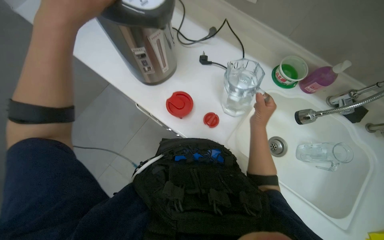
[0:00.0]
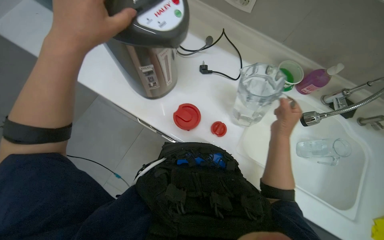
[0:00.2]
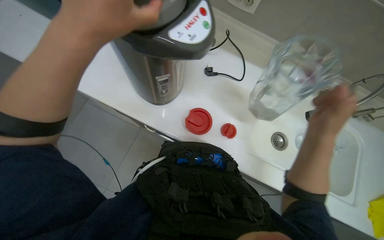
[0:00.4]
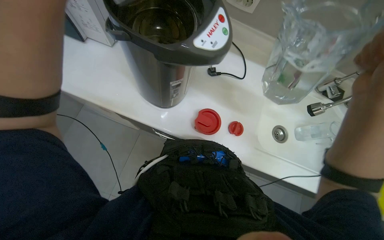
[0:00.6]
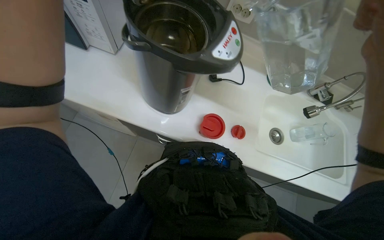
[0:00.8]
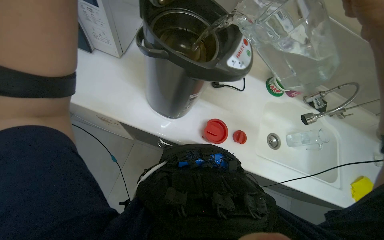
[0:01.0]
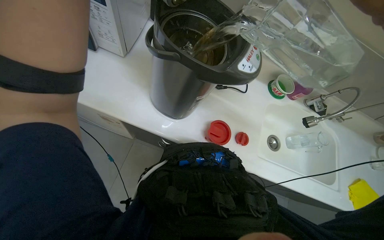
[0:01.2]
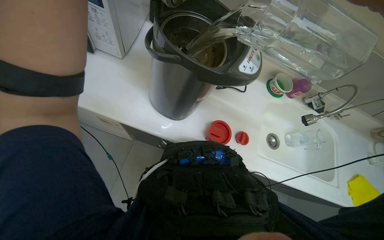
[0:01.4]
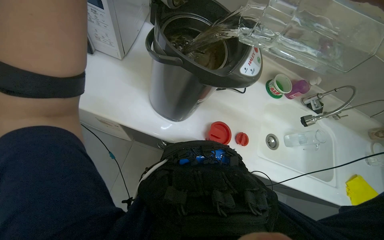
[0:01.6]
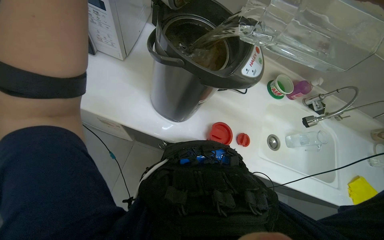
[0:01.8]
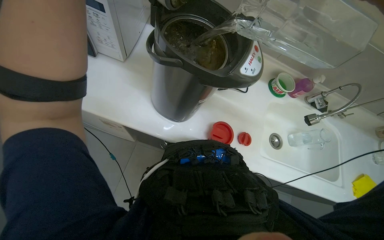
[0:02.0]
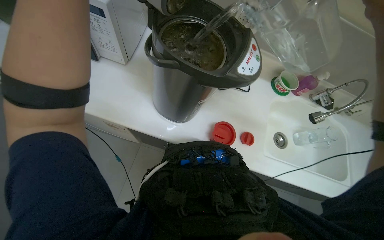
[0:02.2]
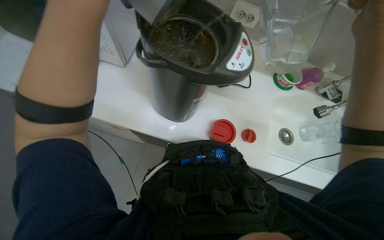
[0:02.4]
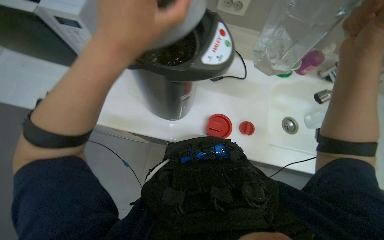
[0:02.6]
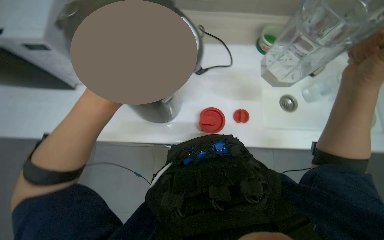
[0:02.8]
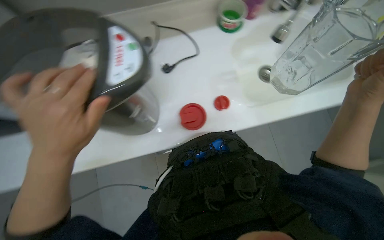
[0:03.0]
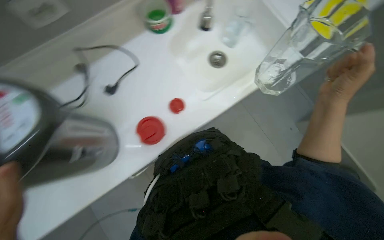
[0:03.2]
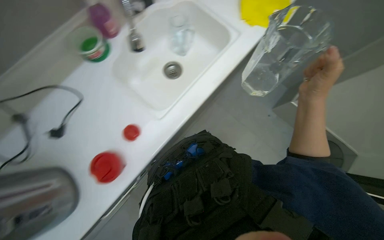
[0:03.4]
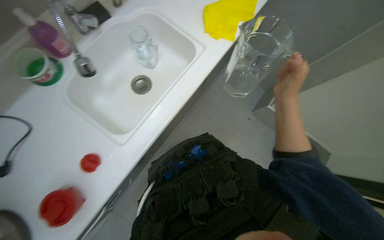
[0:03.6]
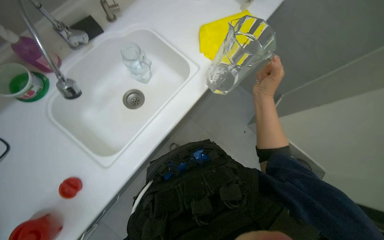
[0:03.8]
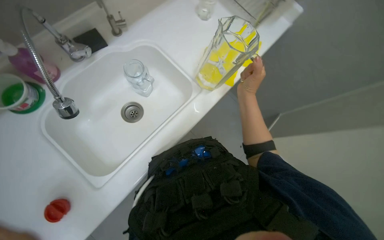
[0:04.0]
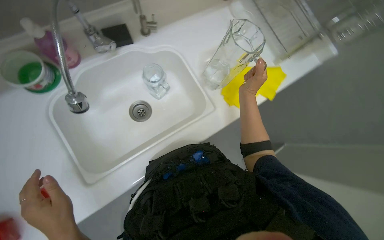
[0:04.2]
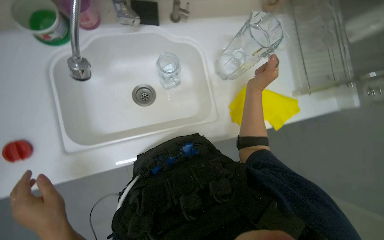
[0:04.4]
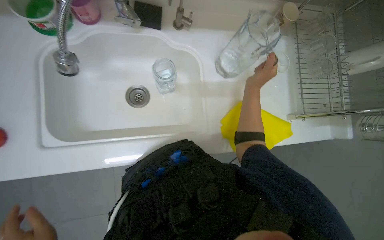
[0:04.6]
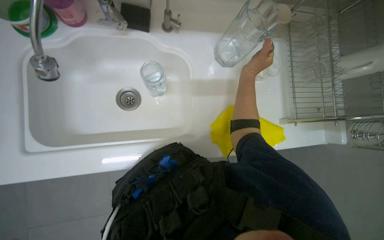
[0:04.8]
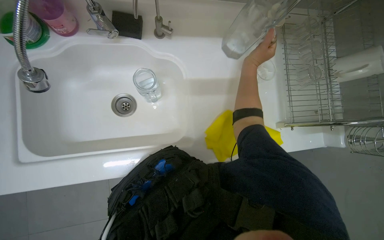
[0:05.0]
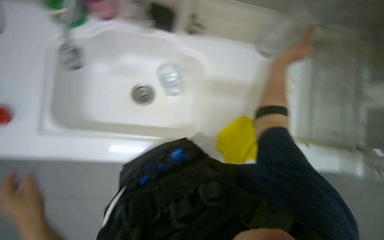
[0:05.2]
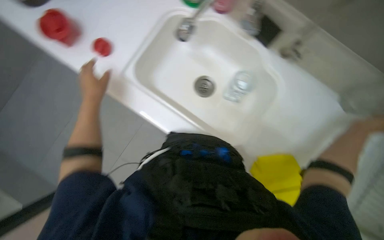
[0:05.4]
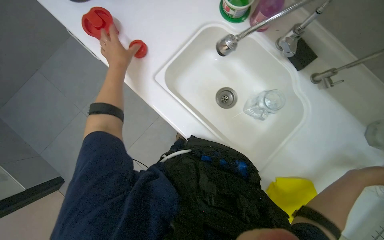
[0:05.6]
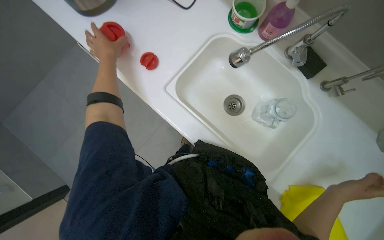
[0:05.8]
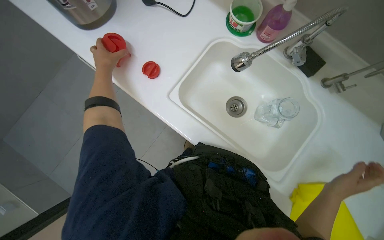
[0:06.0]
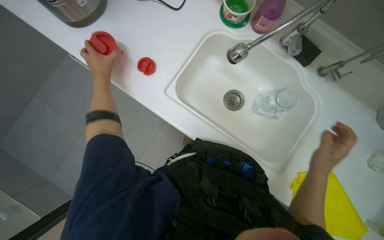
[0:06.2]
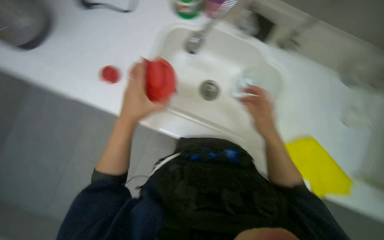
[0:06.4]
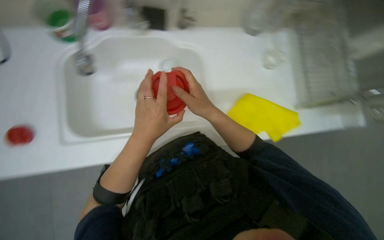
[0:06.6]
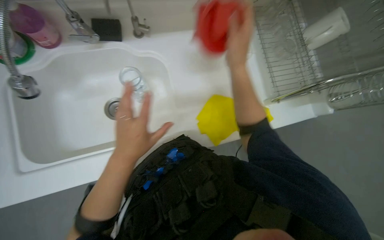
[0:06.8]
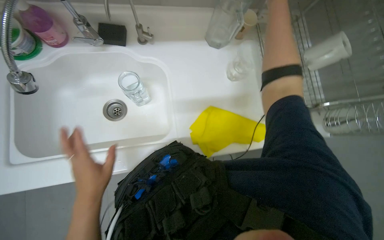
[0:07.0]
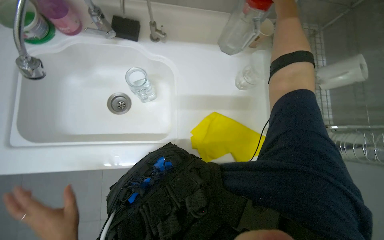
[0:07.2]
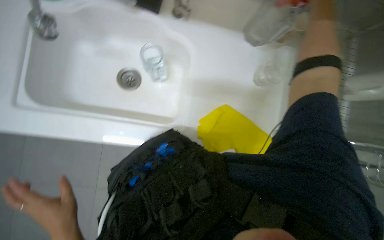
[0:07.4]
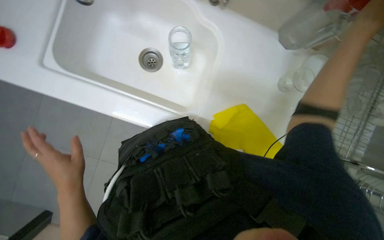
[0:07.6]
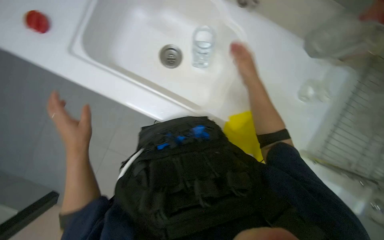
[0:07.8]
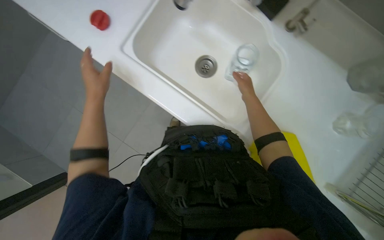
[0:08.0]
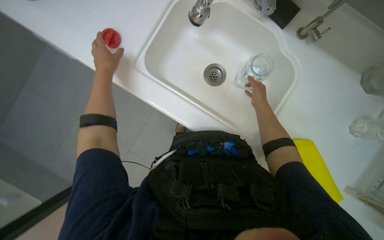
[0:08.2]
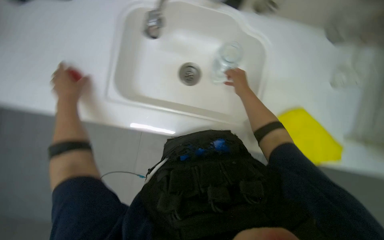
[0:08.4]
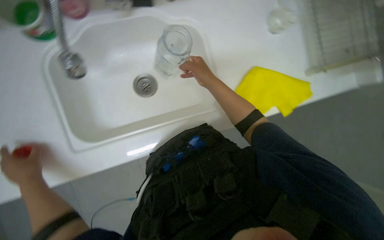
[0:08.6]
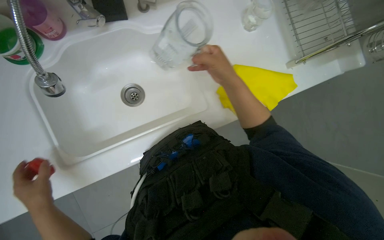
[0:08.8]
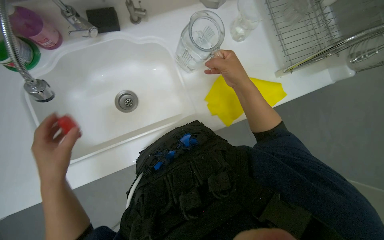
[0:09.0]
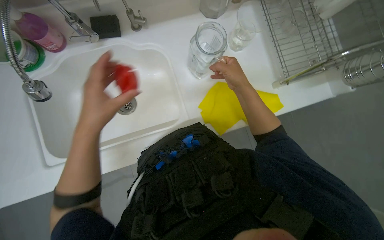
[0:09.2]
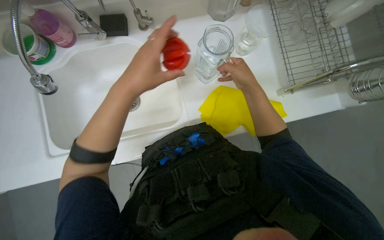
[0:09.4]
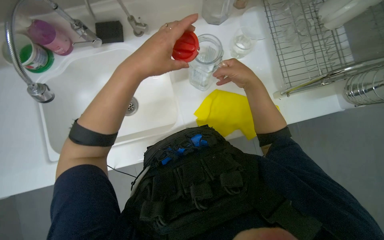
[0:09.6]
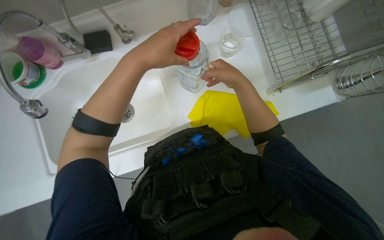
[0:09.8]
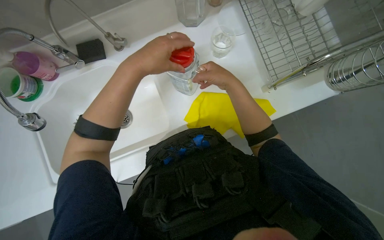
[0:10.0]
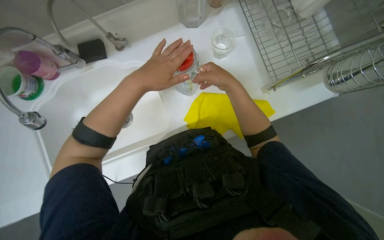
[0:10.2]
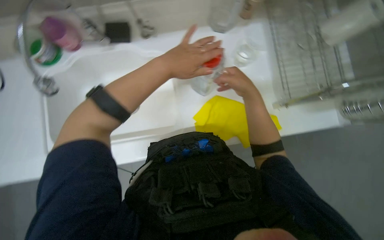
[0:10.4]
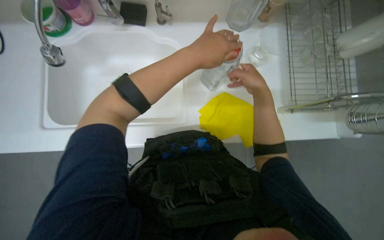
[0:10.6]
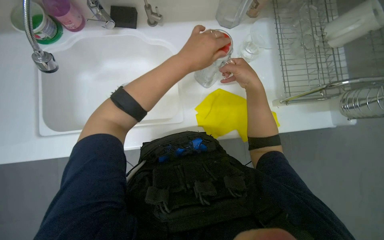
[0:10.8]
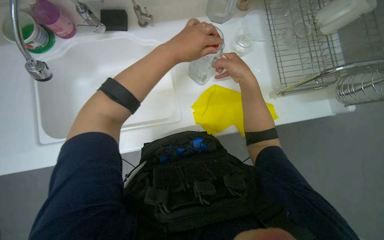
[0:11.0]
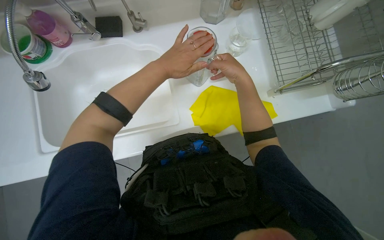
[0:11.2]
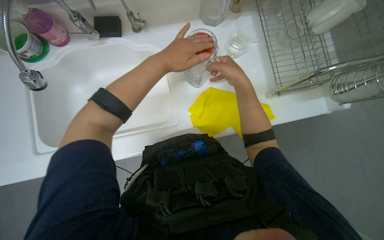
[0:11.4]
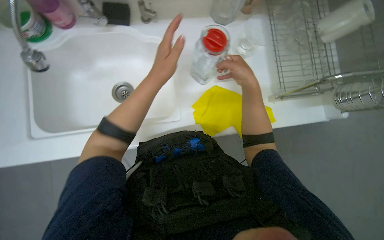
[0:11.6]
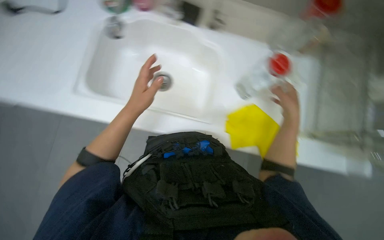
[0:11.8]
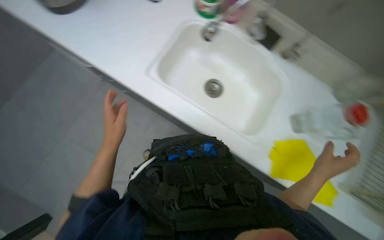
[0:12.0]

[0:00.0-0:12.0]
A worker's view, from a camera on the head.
Job: preparing food.
The whole recording: Preparing bottle at sink. The worker pours water into a thermal pot, fills two pitchers, places lids on them, and plugs in the thermal pot.
0:00.0 to 0:01.6: The wearer's head swings about 15 degrees to the right.
0:03.0 to 0:04.4: The scene turns about 30 degrees clockwise in the picture.
0:04.4 to 0:06.0: The head rotates some 65 degrees to the left.
0:07.6 to 0:09.0: The view tilts approximately 15 degrees upward.
0:09.0 to 0:10.4: The left hand travels up the picture and to the right by approximately 40 cm.
0:10.4 to 0:12.0: The right hand is displaced down the picture and to the right by approximately 25 cm; the left hand travels down the picture and to the left by about 35 cm.

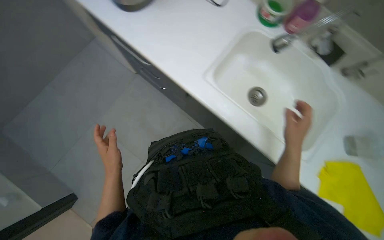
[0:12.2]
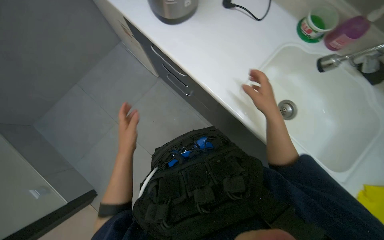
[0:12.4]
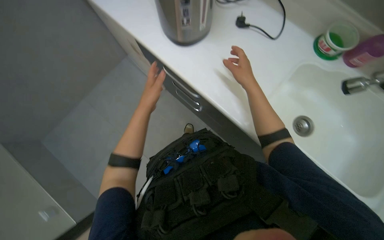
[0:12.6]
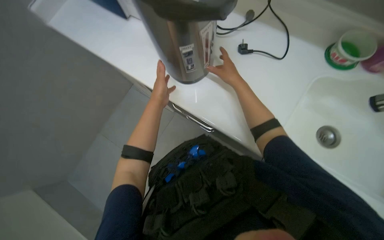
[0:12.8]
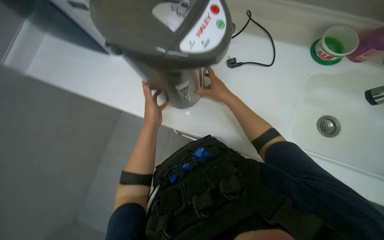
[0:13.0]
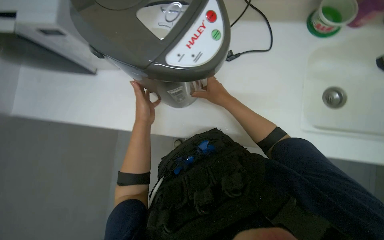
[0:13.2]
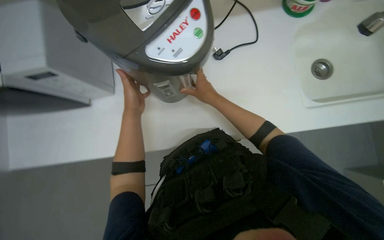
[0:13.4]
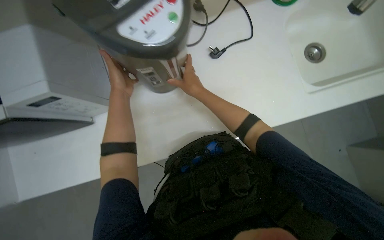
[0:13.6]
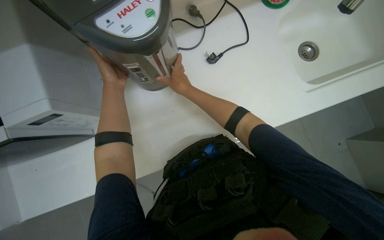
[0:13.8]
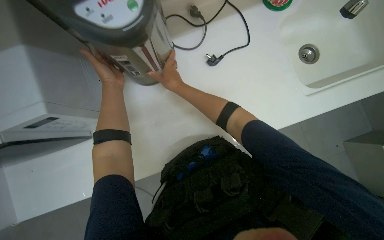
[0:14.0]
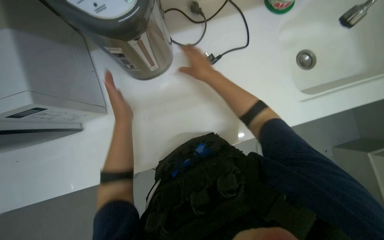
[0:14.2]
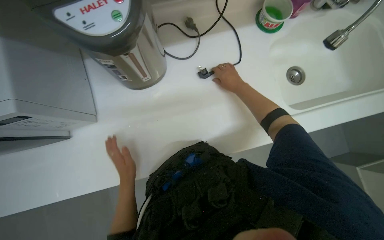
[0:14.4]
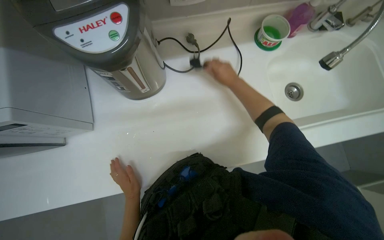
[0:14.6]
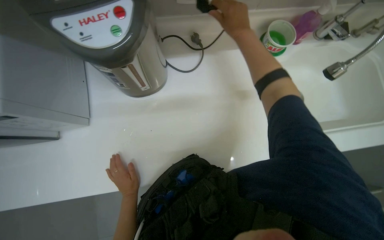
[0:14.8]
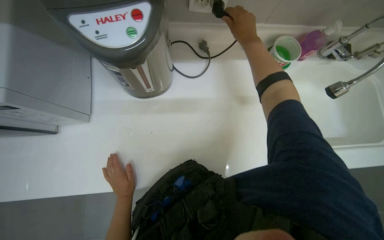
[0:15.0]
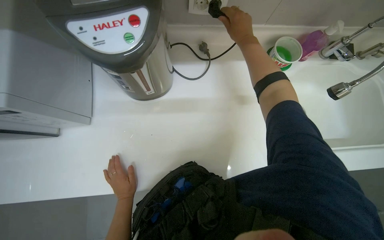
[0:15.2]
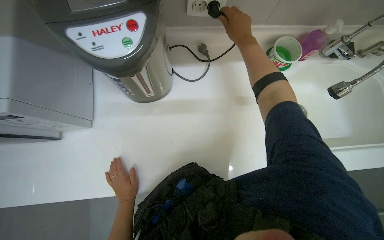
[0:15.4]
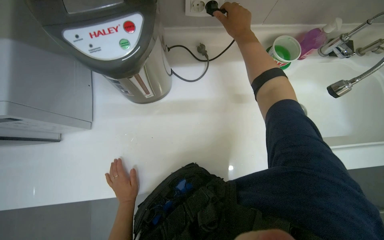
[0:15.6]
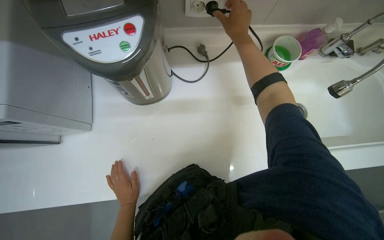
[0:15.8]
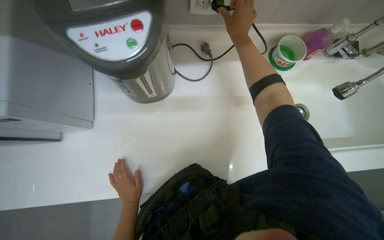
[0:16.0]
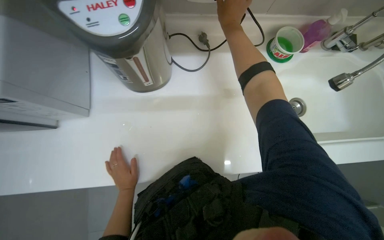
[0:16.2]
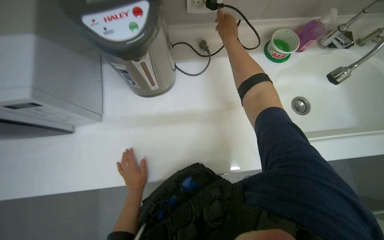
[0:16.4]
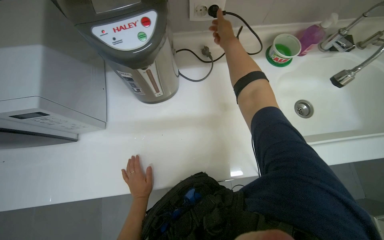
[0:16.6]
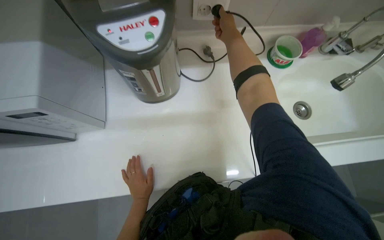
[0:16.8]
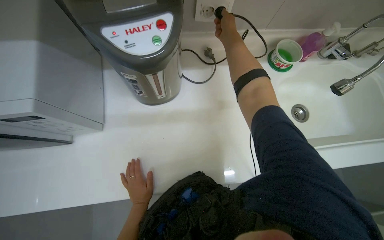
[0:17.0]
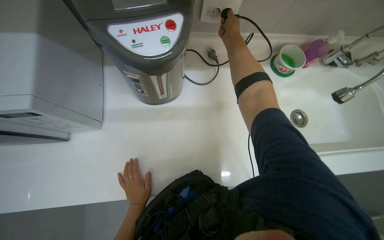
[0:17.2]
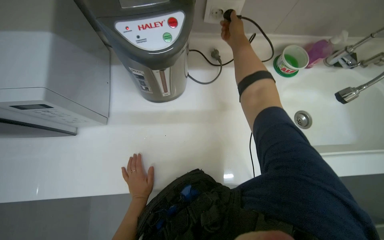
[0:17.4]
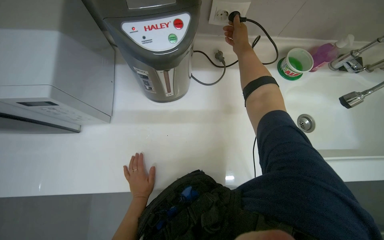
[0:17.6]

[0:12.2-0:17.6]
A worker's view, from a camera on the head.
Job: preparing food.
The whole recording: Preparing bottle at sink. The worker pours water into a thermal pot, fills two pitchers, places lids on them, and plugs in the thermal pot.
0:12.2 to 0:13.6: Everything in view rotates about 40 degrees counterclockwise.
0:13.6 to 0:15.0: The right hand goes about 30 cm up the picture and to the right. Meanwhile the left hand travels down the picture by approximately 30 cm.
0:15.0 to 0:17.6: The hands make small movements and keep their place.

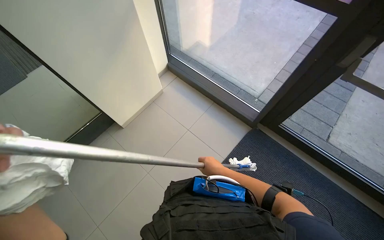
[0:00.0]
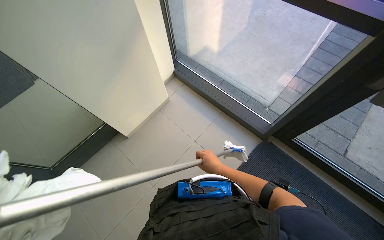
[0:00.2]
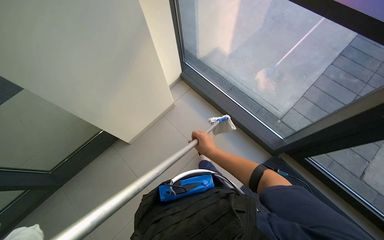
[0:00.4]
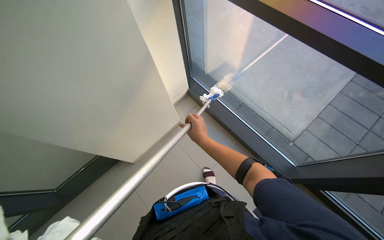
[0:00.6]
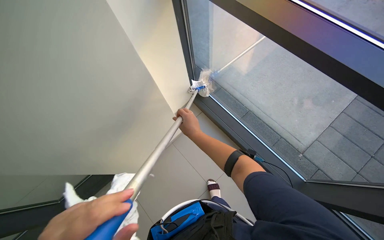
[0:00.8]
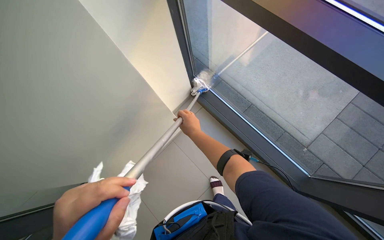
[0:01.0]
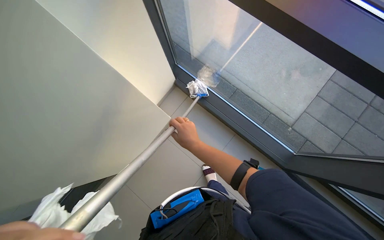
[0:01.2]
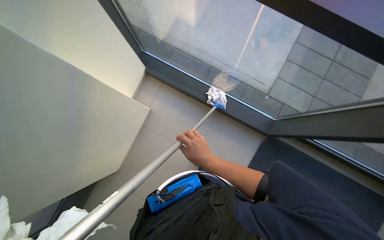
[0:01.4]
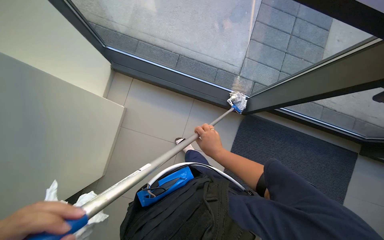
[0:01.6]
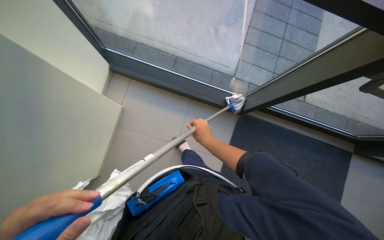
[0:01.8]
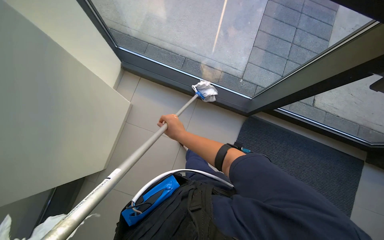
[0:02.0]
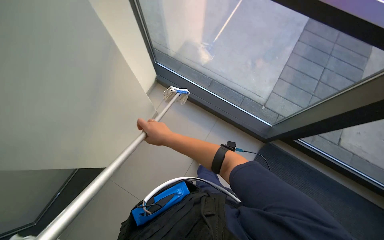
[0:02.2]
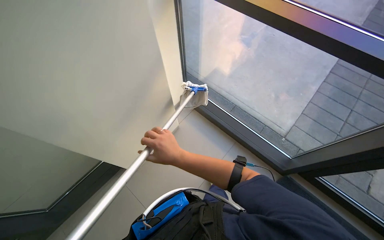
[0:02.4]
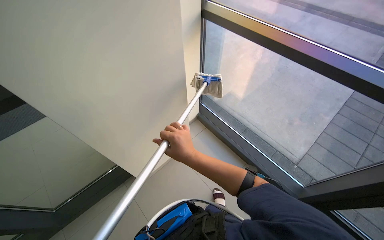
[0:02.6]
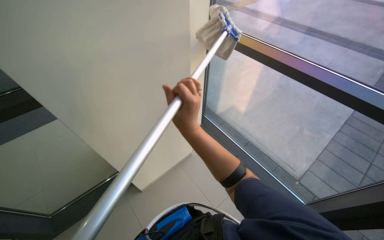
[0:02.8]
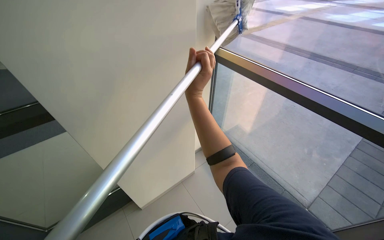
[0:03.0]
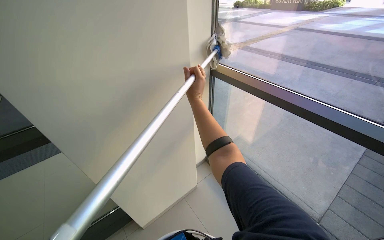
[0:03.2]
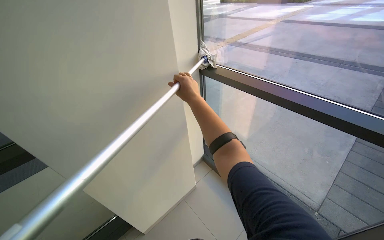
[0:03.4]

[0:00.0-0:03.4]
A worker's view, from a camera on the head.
Job: cleaning windows.
The whole recording: Cleaning glass windows. The worker cleans the glass windows using a long-handled tool with a cloth.
0:01.6 to 0:03.4: The wearer's head swings approximately 30 degrees to the left. The camera pitches upward, by about 35 degrees.
